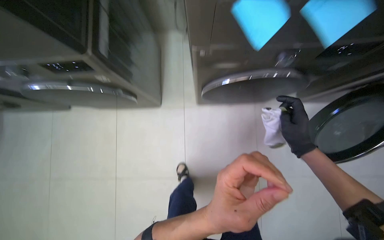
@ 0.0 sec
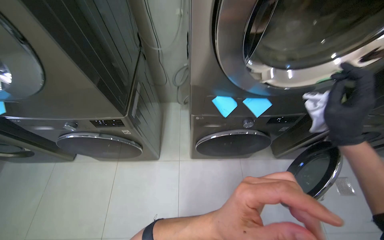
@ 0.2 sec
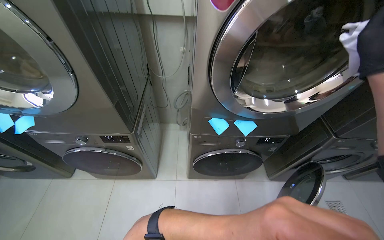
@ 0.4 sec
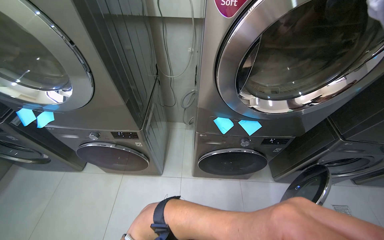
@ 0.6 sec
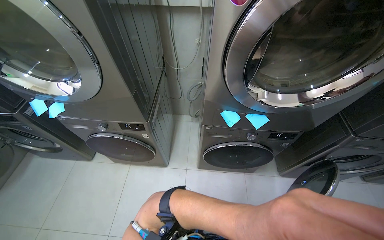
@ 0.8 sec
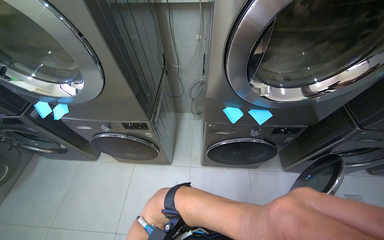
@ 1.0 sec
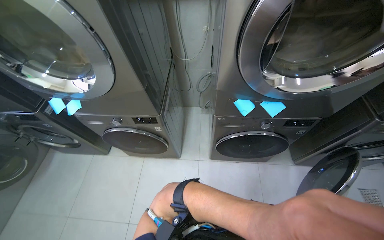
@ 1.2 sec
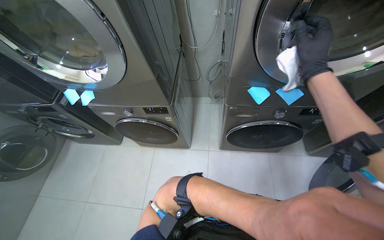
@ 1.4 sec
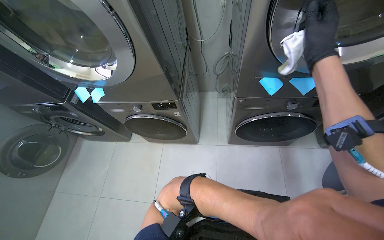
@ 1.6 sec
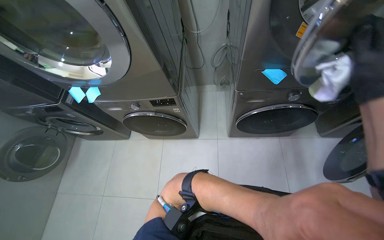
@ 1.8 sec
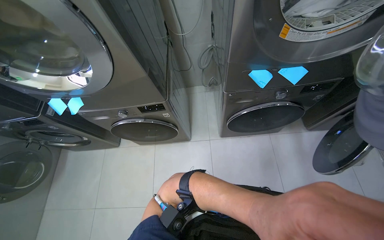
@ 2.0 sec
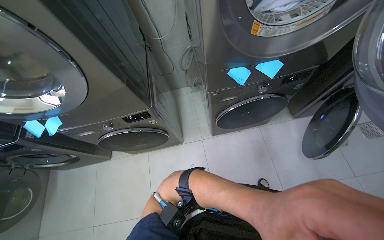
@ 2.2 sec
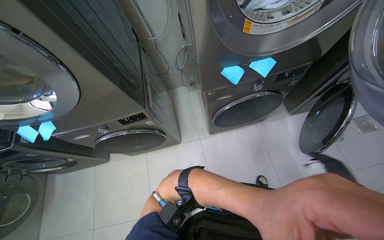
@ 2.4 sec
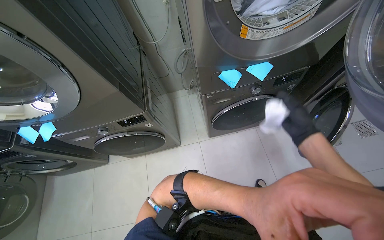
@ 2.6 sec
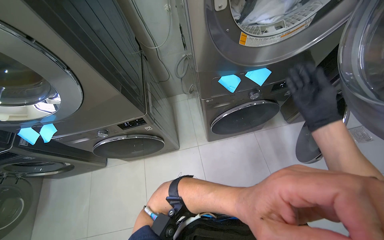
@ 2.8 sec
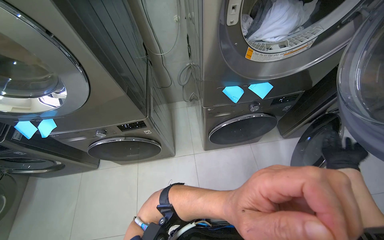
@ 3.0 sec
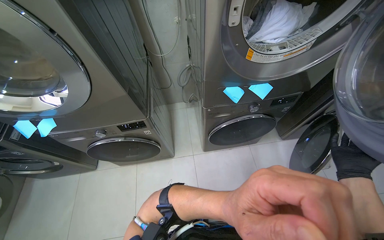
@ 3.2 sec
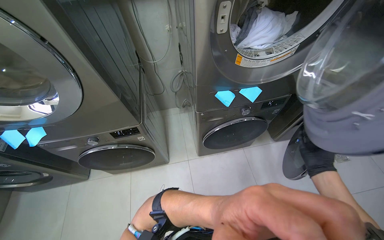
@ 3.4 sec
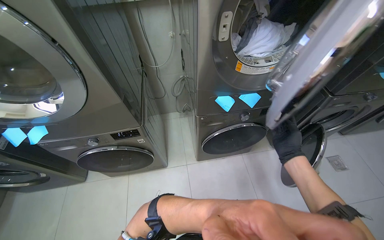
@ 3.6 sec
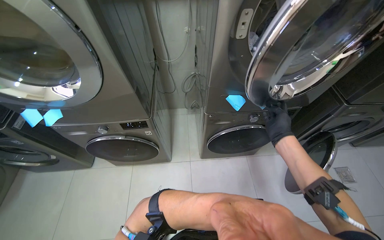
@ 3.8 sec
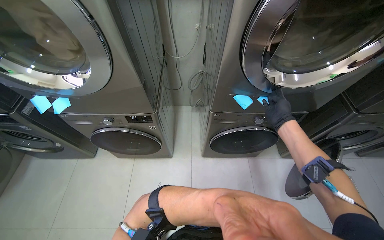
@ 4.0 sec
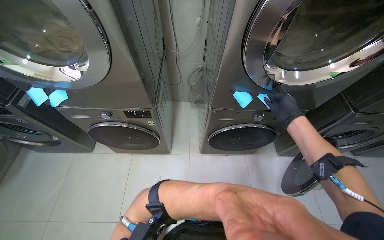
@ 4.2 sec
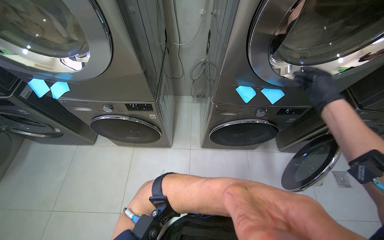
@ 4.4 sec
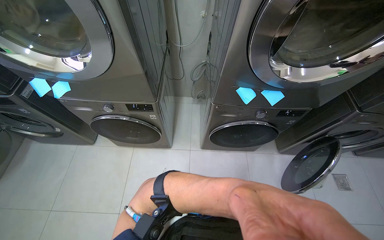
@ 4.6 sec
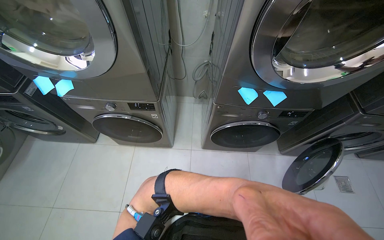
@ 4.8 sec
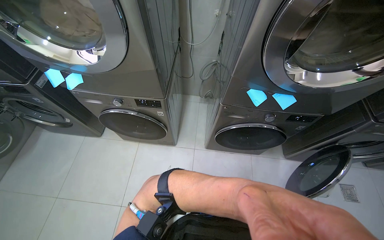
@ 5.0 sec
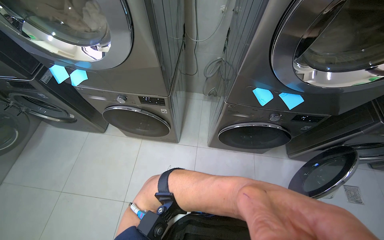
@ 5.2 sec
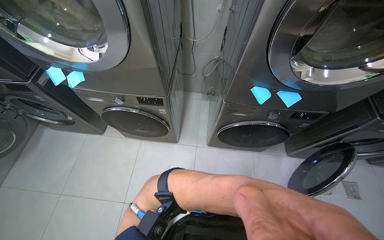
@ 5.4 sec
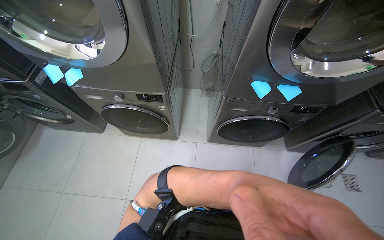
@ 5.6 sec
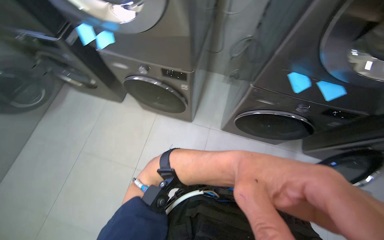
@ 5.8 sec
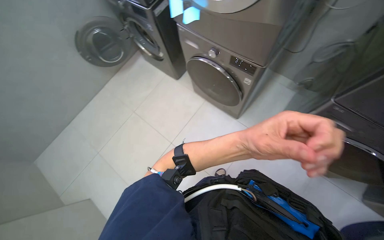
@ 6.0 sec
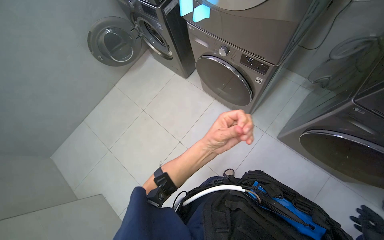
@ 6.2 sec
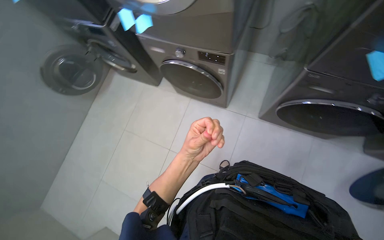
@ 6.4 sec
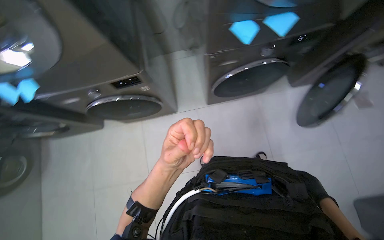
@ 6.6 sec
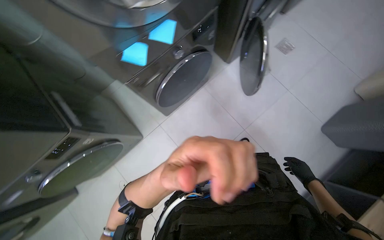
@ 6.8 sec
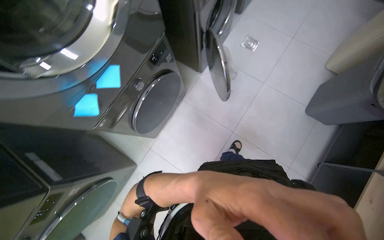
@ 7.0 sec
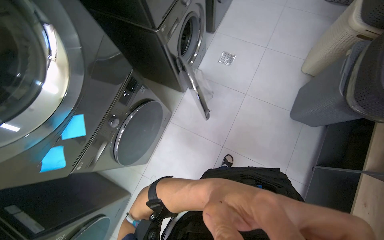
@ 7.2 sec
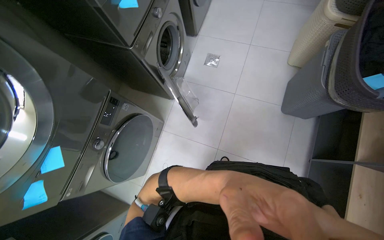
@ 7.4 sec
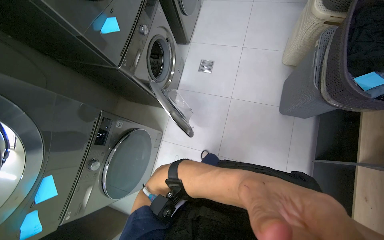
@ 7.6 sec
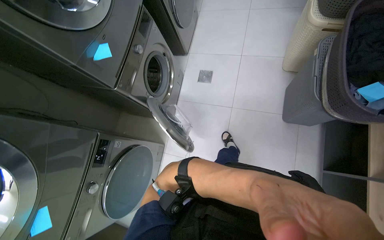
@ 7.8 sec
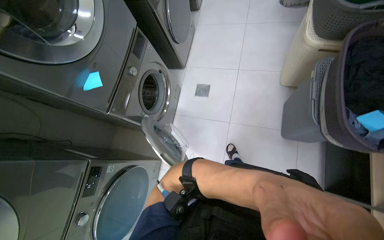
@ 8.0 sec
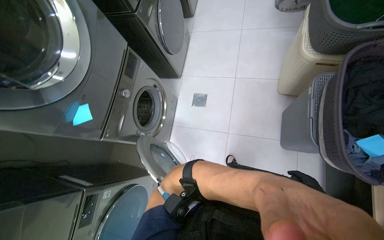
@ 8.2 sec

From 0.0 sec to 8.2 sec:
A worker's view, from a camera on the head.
Job: managing laundry.
The whole recording: Operating laundry machines. The worker places notes on machines, loads and unloads clothes, cleans lint filters, and adjusts machine settings.
From 0.0 sec to 1.6 sec: The wearer looks some 20 degrees further upward.
From 6.6 sec to 8.2 sec: The camera is carried roughly 1 m. The scene turns about 70 degrees counterclockwise in the picture.

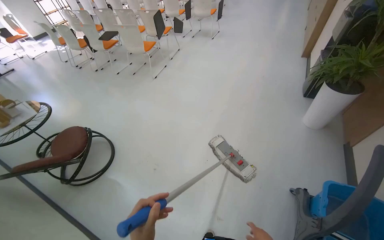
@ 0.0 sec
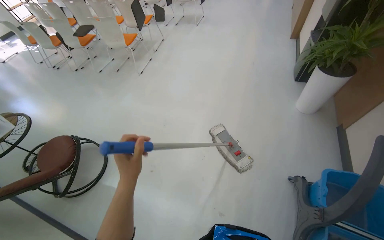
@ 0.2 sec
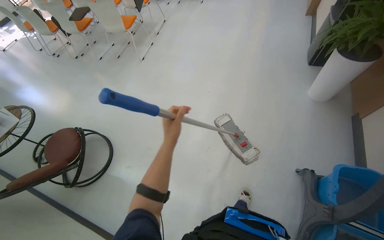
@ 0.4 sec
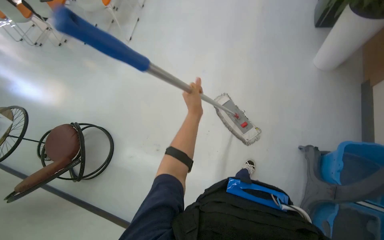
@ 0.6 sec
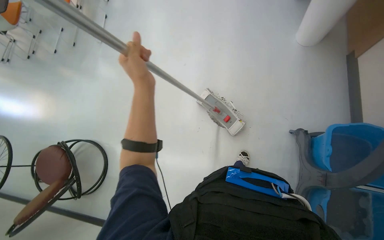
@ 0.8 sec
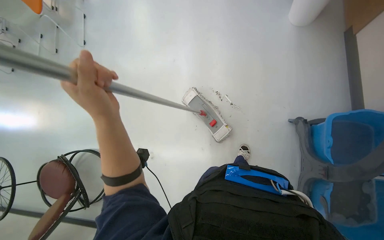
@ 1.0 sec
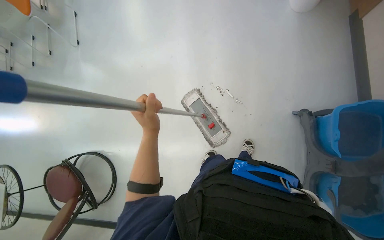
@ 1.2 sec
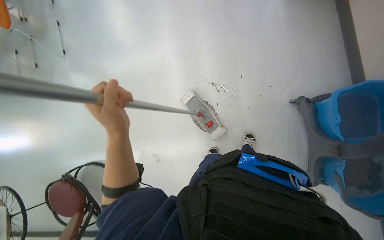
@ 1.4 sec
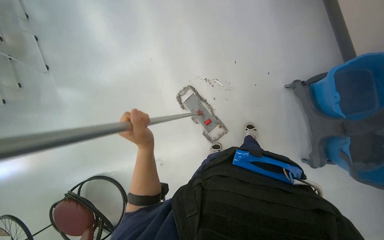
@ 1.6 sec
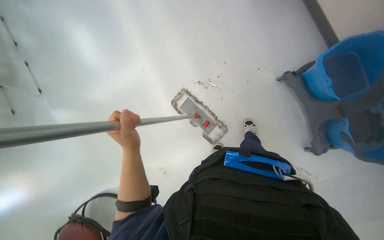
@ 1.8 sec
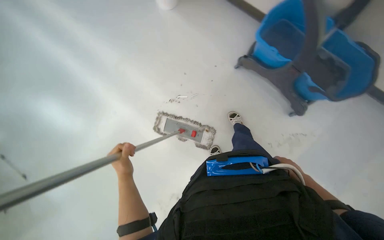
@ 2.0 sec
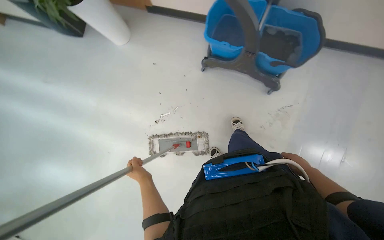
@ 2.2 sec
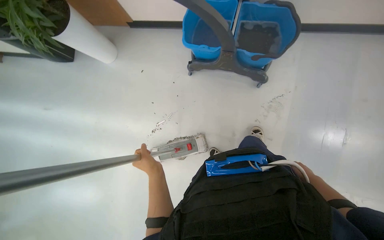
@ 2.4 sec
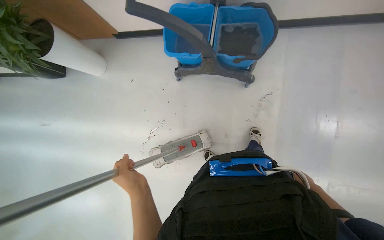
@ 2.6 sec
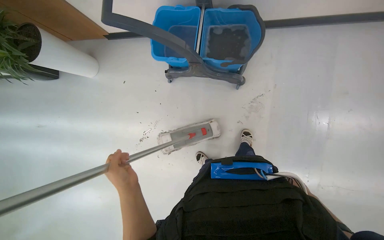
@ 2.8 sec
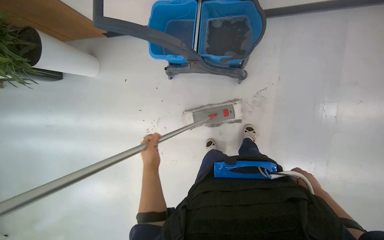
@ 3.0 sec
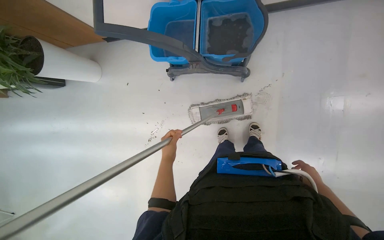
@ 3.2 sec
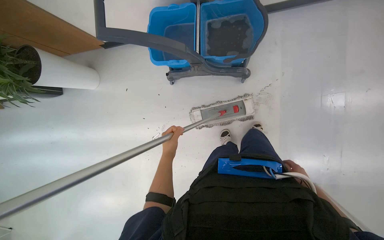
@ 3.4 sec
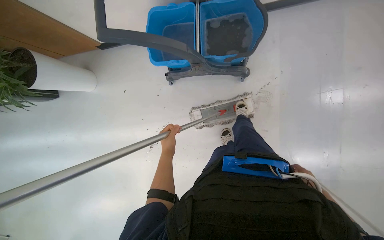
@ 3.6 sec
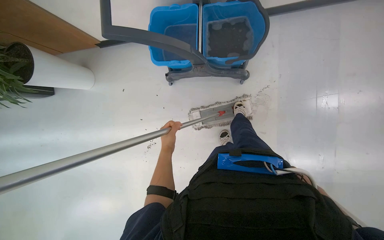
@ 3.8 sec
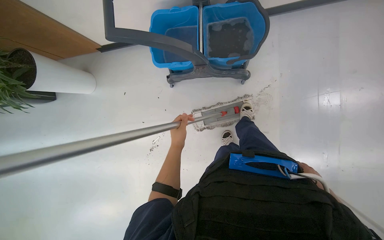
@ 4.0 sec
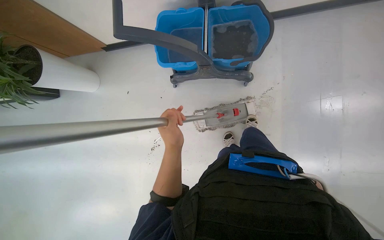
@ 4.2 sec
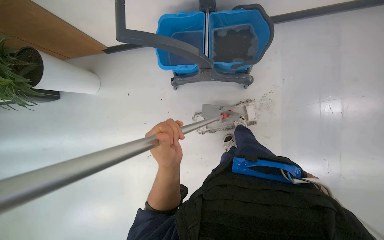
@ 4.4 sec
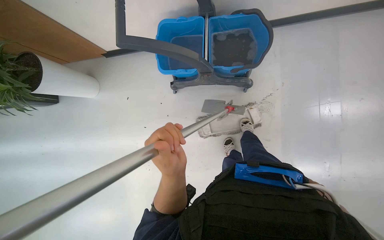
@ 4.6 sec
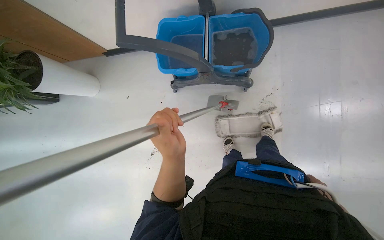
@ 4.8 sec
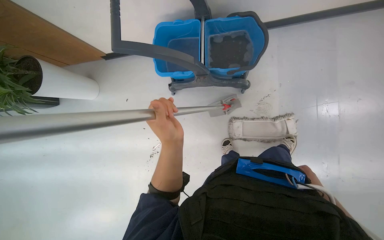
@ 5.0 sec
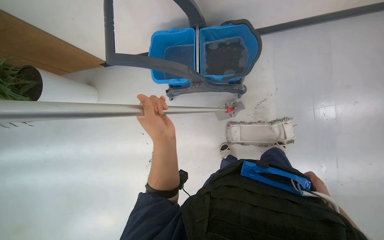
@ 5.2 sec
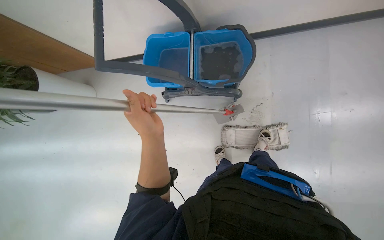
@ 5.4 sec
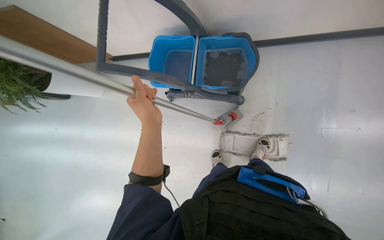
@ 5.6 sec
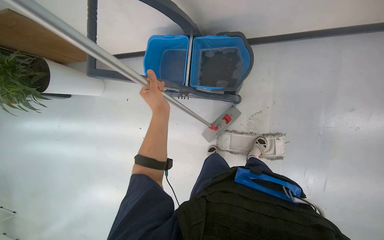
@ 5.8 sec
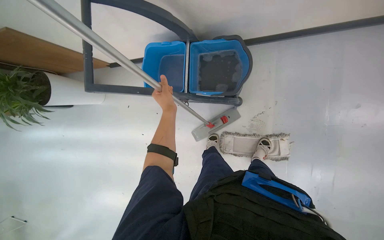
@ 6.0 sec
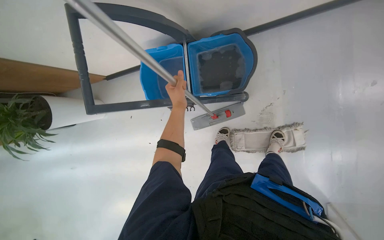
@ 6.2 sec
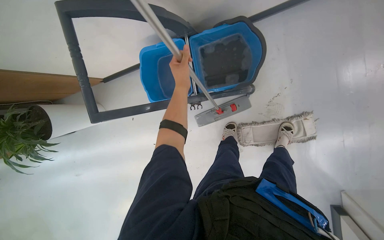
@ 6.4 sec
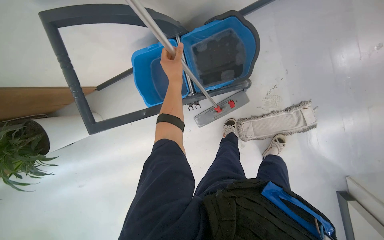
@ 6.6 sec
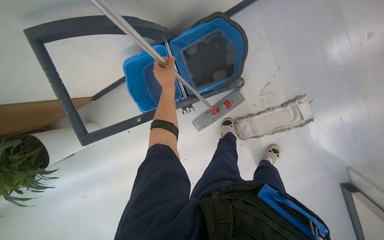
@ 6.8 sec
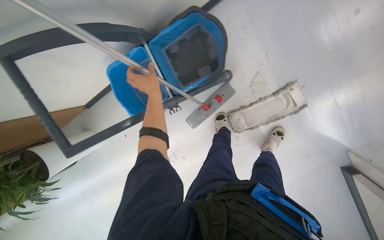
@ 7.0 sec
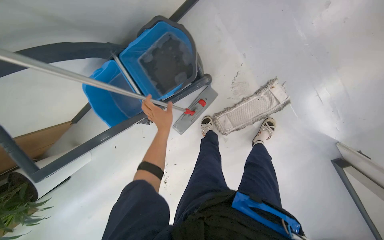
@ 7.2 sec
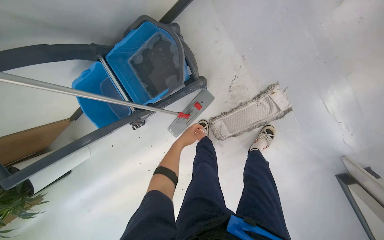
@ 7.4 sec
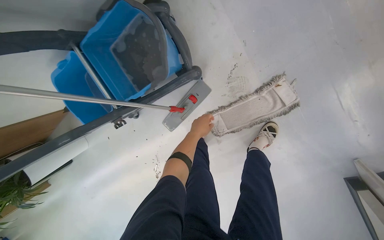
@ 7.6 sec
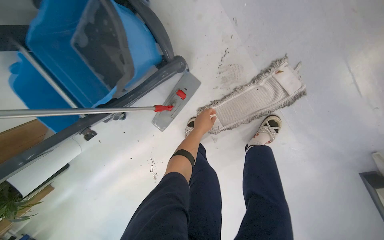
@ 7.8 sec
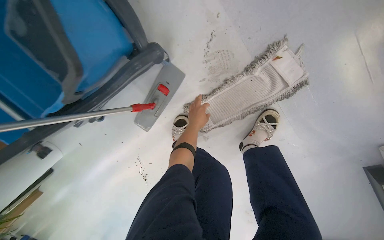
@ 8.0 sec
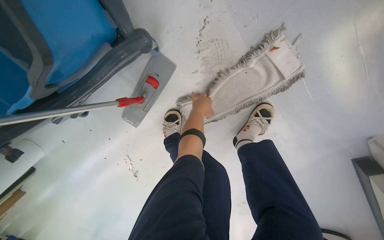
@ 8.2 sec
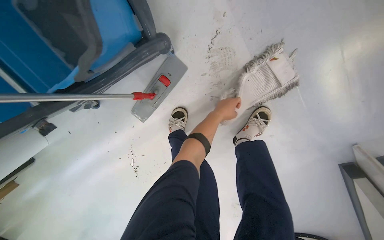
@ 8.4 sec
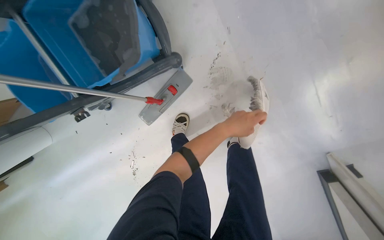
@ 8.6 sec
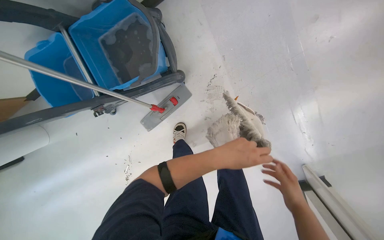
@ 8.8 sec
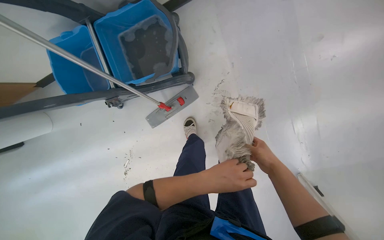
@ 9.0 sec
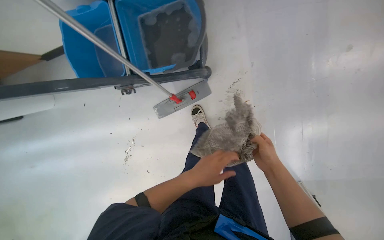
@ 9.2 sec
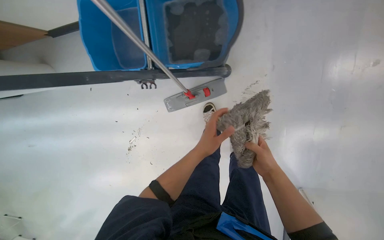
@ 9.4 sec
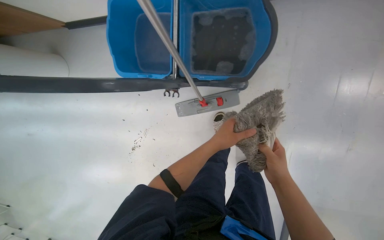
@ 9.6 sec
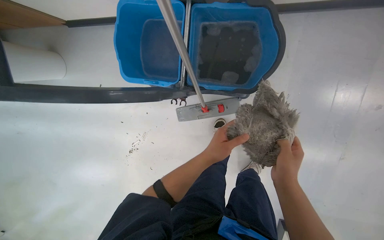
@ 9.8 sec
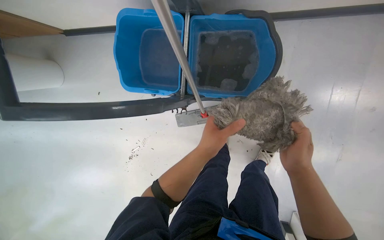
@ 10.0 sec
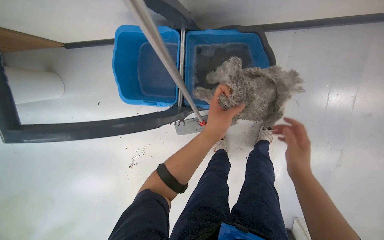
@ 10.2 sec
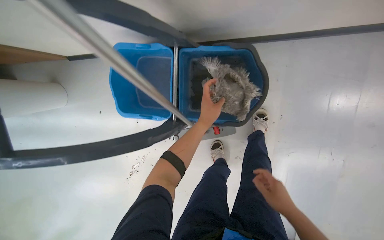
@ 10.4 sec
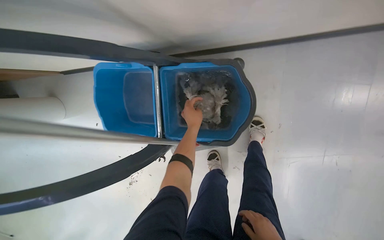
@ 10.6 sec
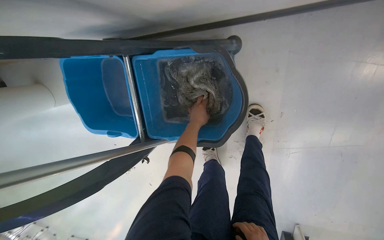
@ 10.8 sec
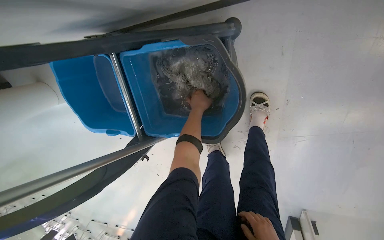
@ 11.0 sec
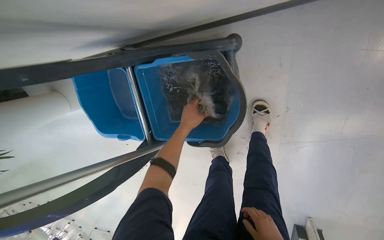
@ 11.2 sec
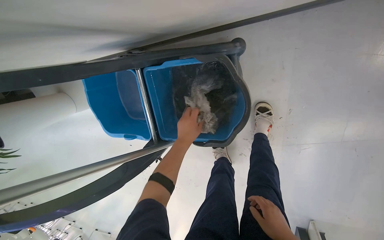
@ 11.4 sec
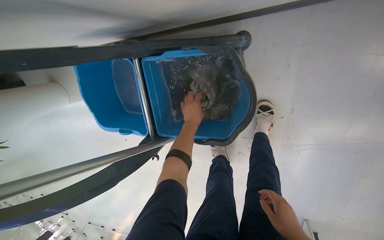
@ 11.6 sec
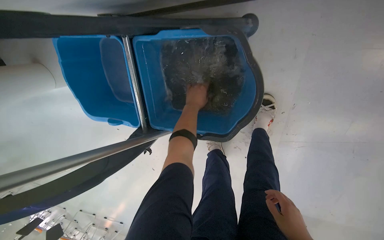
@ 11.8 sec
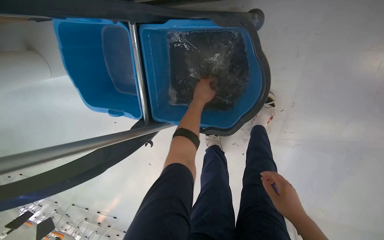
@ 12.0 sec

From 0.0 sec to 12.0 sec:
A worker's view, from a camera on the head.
Job: preparing cleaning supplies.
The whole recording: Cleaning mop head. The worker removes the mop head from the handle and cleans it in a bucket.
From 0.0 sec to 1.6 sec: The head travels some 60 cm. The view tips downward by about 30 degrees. The scene rotates counterclockwise by some 45 degrees.
From 1.6 sec to 3.0 sec: The camera is carried approximately 50 cm. Everything in view rotates some 70 degrees counterclockwise.
From 3.0 sec to 4.4 sec: The right hand goes nearer and farther, approximately 25 cm each way, reversing 3 times, while the left hand is displaced nearer to the camera by roughly 15 cm.
From 4.4 sec to 6.0 sec: The left hand moves up the picture and farther from the camera, roughly 35 cm.
From 6.0 sec to 7.6 sec: The wearer moves approximately 50 cm. Everything in view rotates about 30 degrees counterclockwise.
From 7.6 sec to 9.0 sec: The left hand travels to the right by approximately 35 cm.
From 9.0 sec to 10.4 sec: The camera is carried some 40 cm.
From 10.4 sec to 12.0 sec: The camera pitches downward, by approximately 20 degrees. The right hand moves up the picture, roughly 15 cm.
